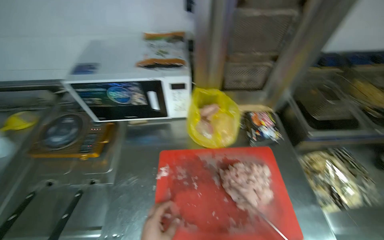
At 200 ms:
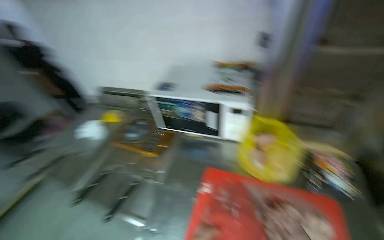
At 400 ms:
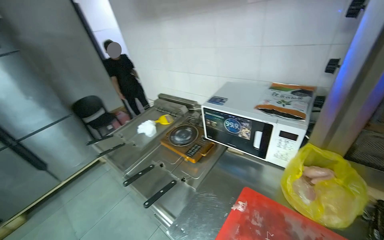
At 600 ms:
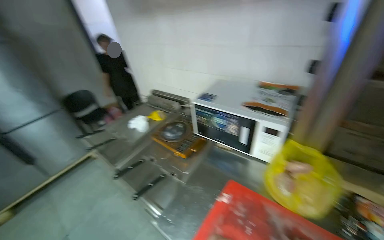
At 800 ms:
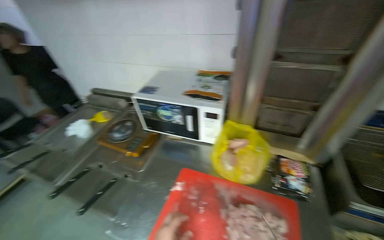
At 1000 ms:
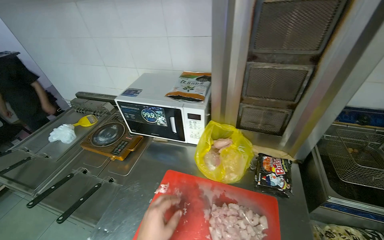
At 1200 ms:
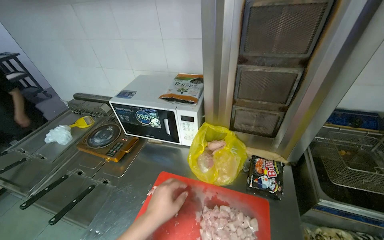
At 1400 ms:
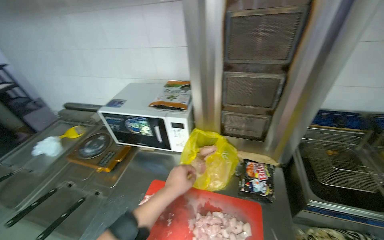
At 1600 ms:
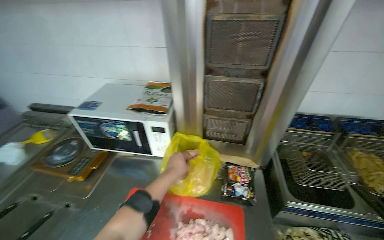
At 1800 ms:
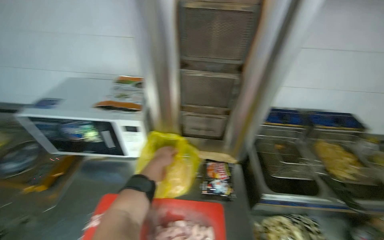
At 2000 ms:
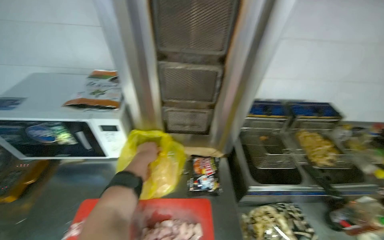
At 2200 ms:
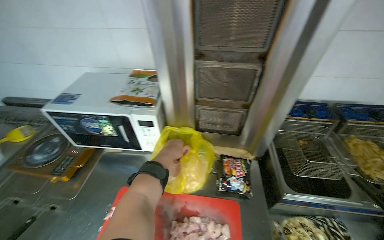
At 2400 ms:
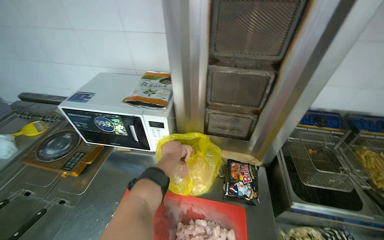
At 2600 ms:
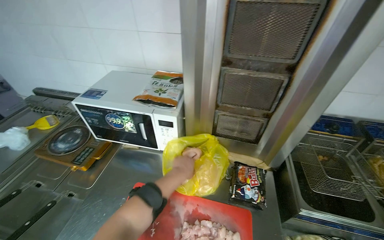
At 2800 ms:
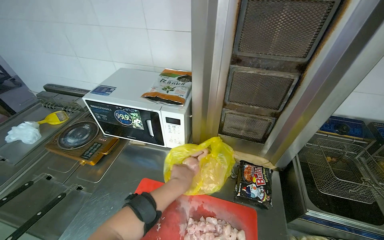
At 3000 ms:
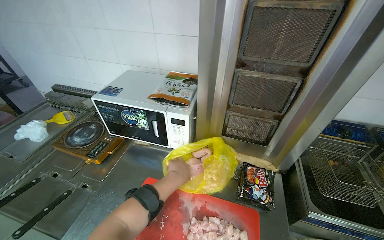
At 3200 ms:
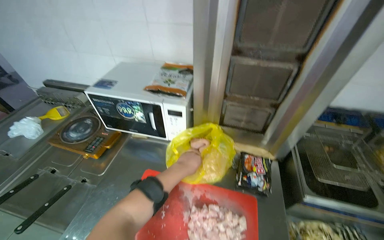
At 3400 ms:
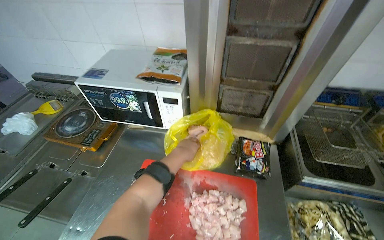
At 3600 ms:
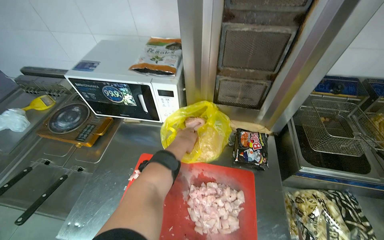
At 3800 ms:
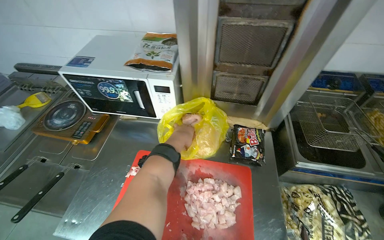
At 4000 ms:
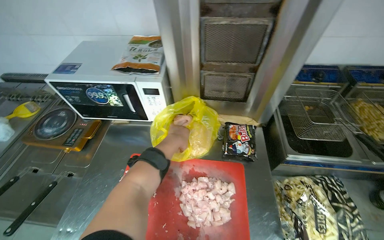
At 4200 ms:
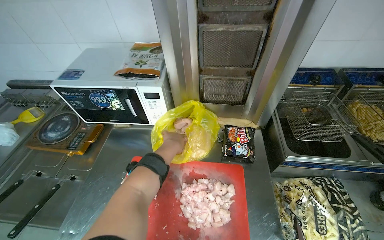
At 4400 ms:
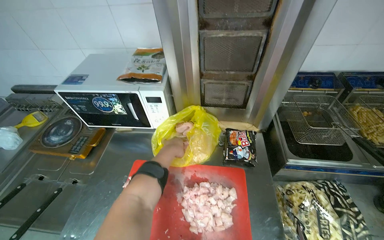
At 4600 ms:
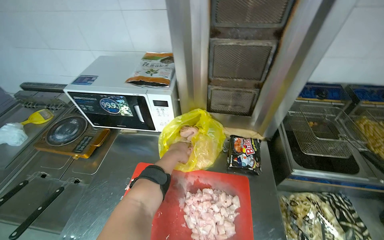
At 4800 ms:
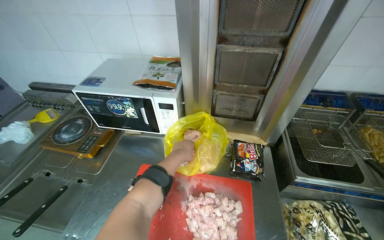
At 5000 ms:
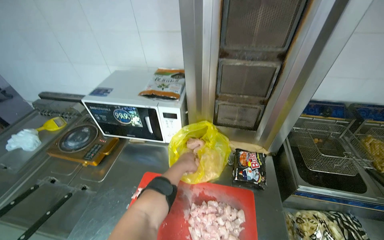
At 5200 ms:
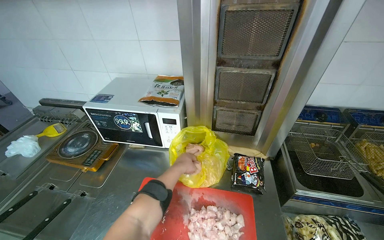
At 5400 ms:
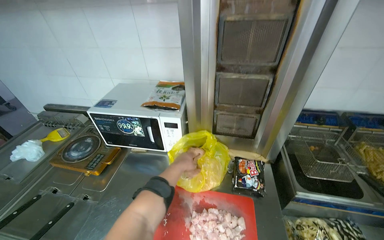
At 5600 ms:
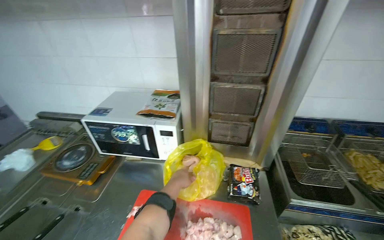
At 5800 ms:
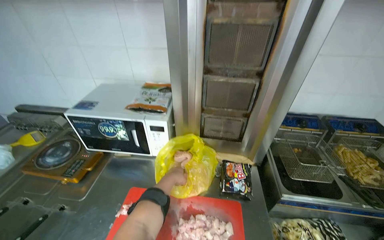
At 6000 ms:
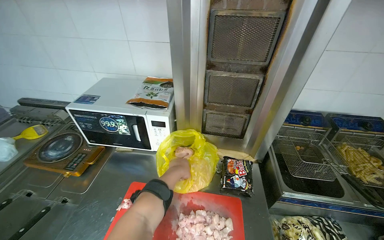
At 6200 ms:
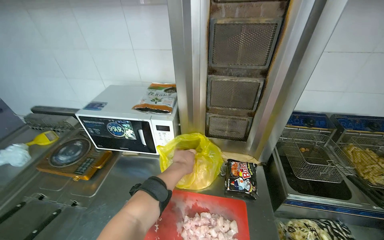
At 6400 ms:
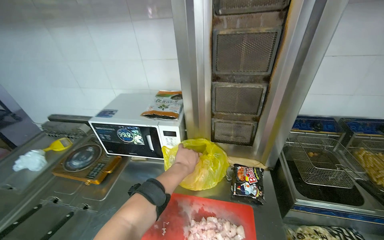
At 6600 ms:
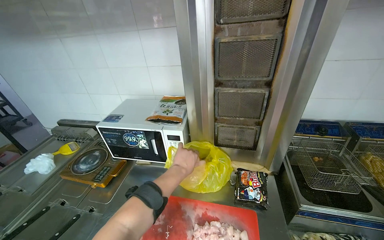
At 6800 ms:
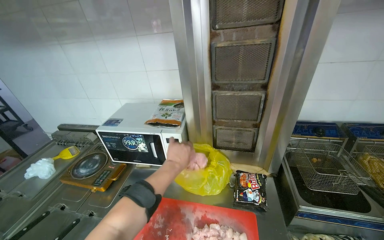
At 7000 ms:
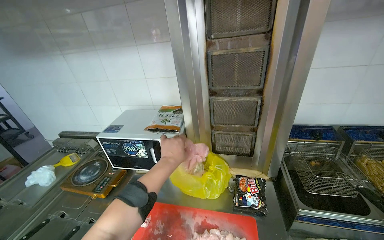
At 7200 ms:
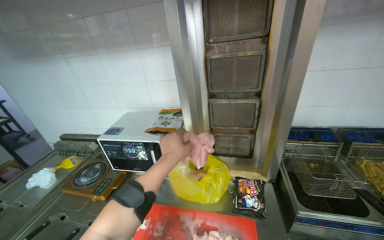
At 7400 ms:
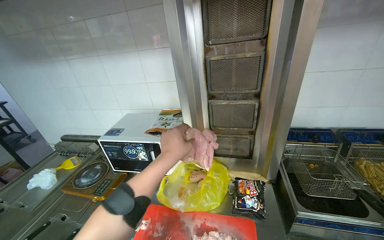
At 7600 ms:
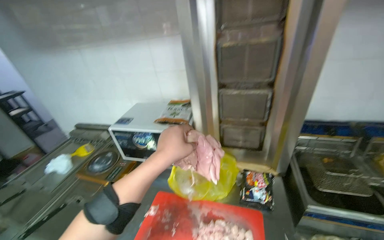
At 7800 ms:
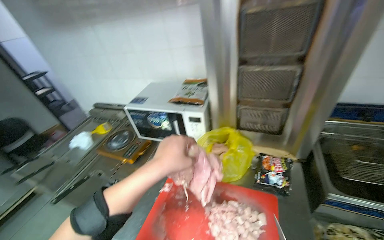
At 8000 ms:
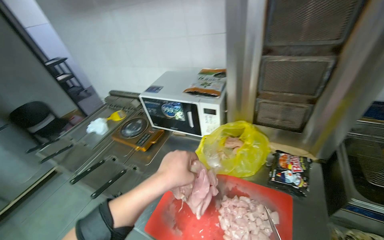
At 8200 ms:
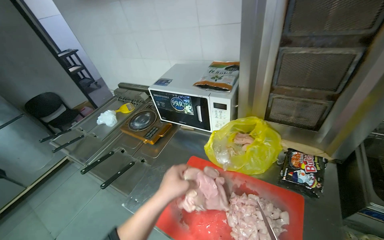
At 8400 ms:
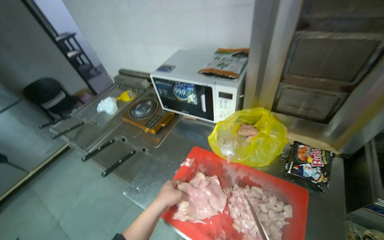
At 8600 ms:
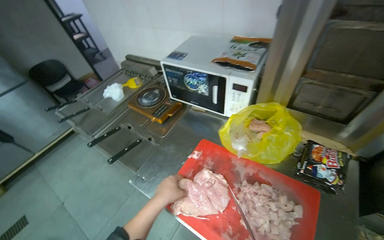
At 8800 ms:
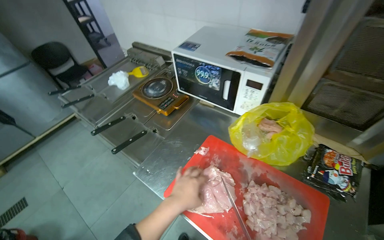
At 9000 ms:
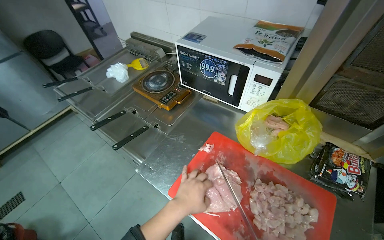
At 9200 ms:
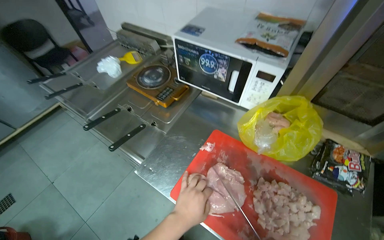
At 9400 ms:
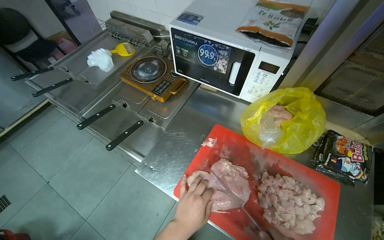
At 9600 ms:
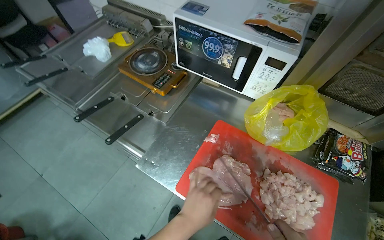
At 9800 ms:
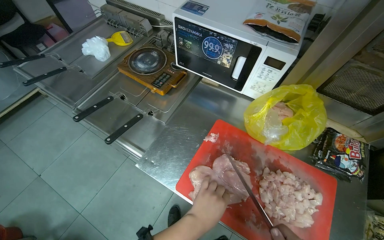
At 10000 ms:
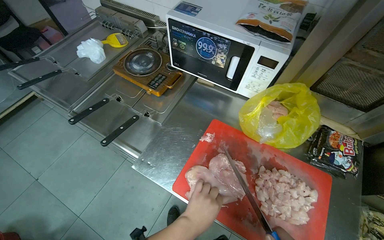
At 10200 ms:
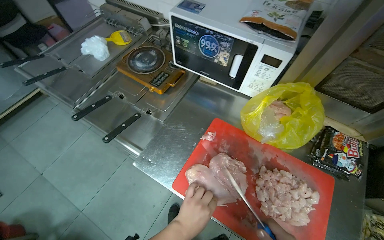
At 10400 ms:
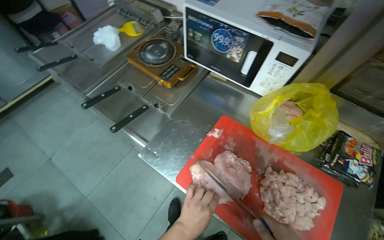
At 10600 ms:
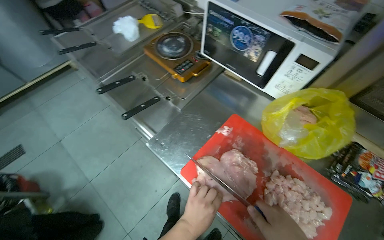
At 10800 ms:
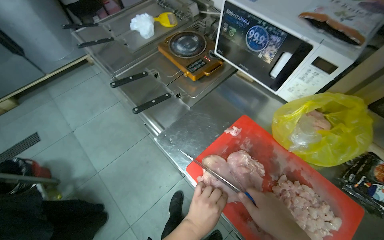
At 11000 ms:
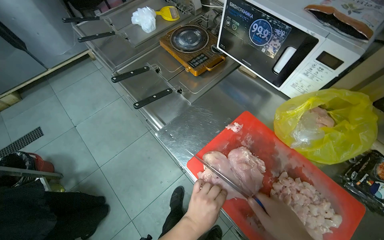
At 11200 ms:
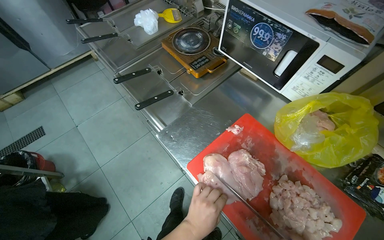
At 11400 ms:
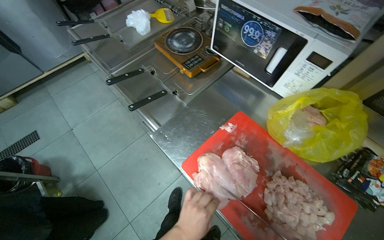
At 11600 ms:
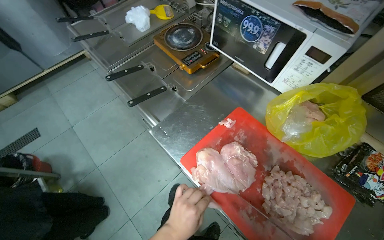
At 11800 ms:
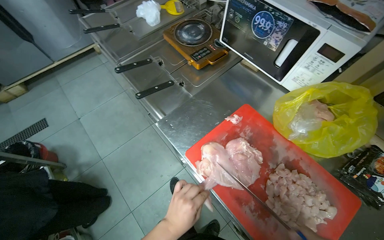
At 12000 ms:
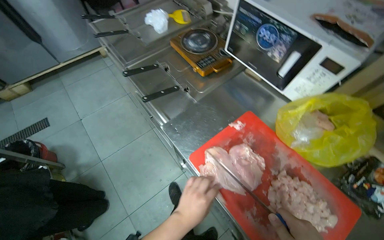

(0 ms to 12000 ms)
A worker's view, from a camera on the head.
Job: preparing food.
The whole recording: Cutting chicken on cutting board. The worker cuts chicken into small pieces on a red cutting board with a knife.
0 ms - 1600 ms: The view tips upward by some 15 degrees.
6000 ms - 7600 ms: The left hand travels nearer to the camera and up the picture by approximately 25 cm.
7600 ms - 9000 ms: The wearer's head swings some 20 degrees to the left. The view tilts approximately 25 degrees downward. The left hand goes roughly 30 cm down the picture.
9000 ms - 10400 ms: The left hand is displaced down the picture by about 10 cm.

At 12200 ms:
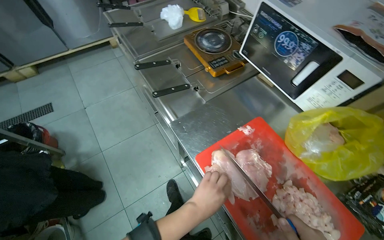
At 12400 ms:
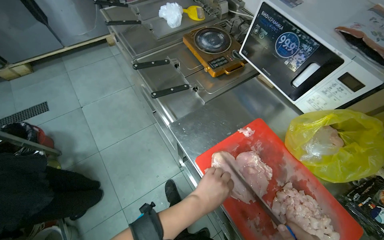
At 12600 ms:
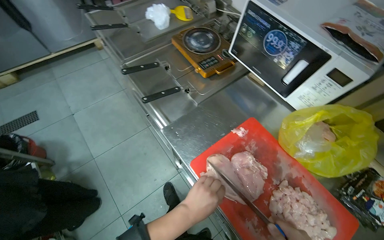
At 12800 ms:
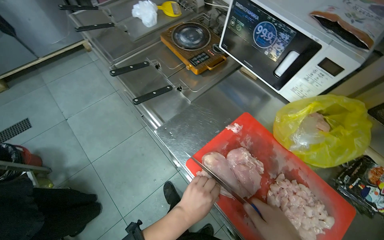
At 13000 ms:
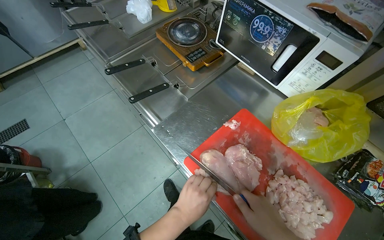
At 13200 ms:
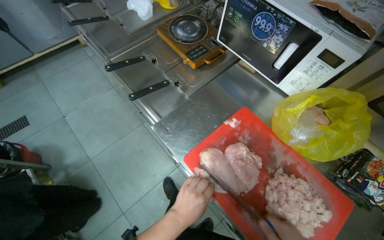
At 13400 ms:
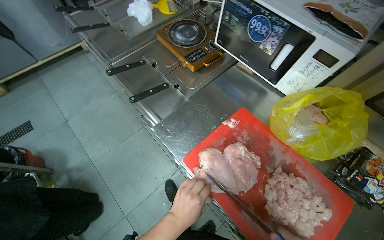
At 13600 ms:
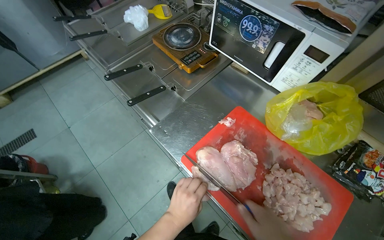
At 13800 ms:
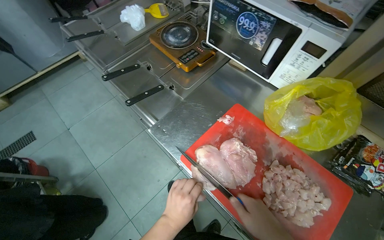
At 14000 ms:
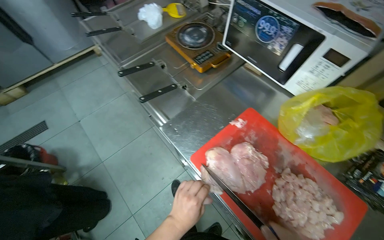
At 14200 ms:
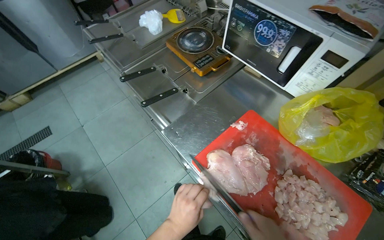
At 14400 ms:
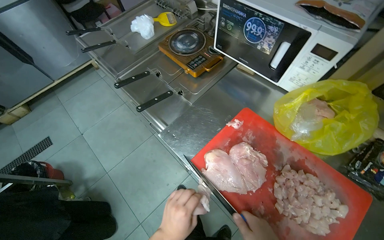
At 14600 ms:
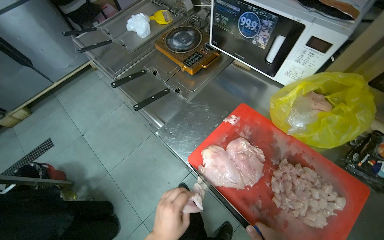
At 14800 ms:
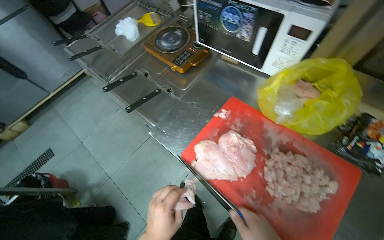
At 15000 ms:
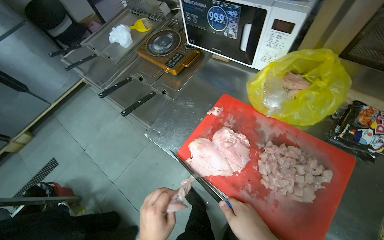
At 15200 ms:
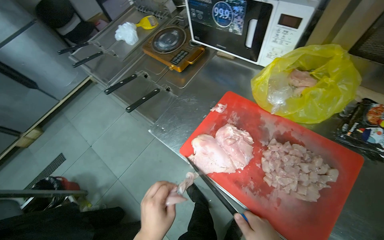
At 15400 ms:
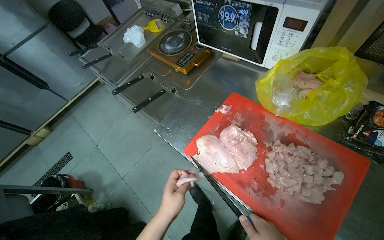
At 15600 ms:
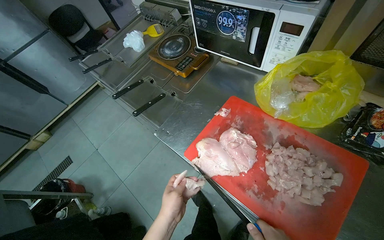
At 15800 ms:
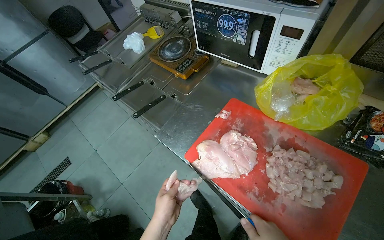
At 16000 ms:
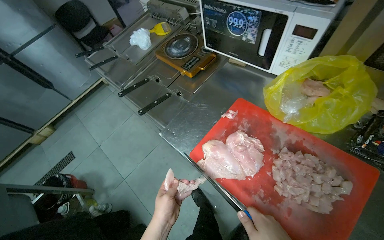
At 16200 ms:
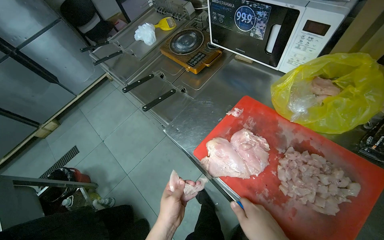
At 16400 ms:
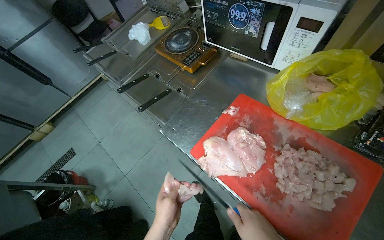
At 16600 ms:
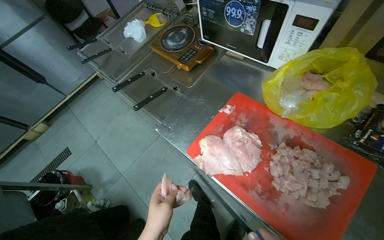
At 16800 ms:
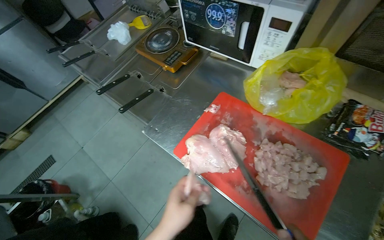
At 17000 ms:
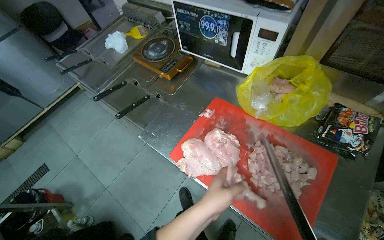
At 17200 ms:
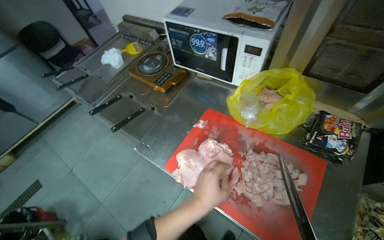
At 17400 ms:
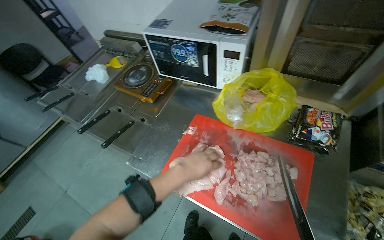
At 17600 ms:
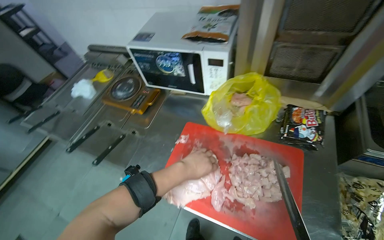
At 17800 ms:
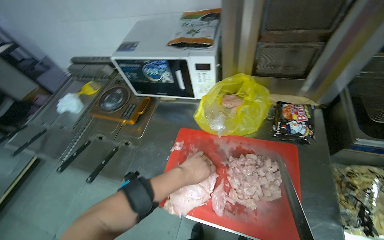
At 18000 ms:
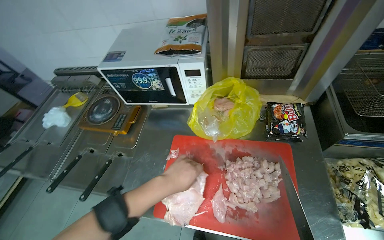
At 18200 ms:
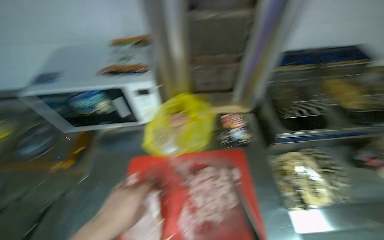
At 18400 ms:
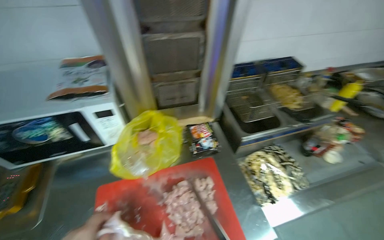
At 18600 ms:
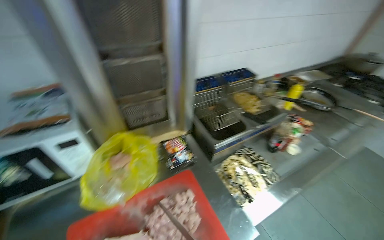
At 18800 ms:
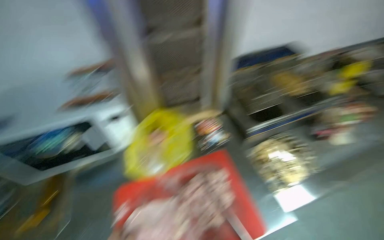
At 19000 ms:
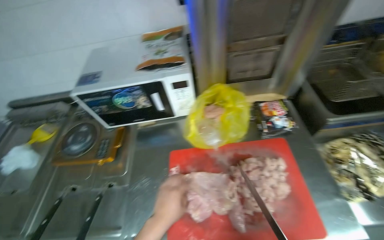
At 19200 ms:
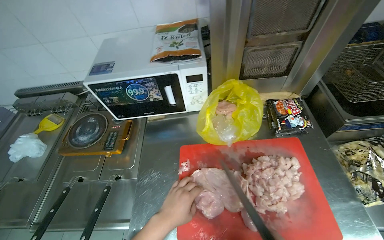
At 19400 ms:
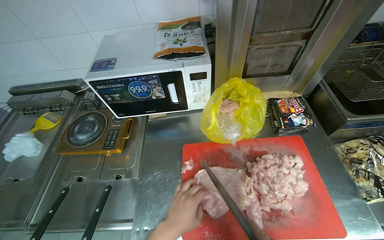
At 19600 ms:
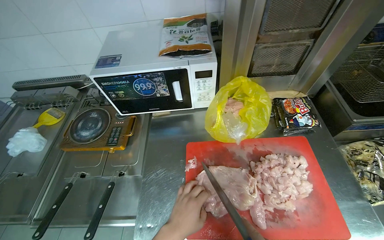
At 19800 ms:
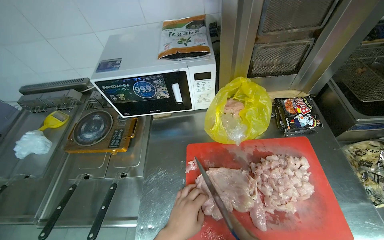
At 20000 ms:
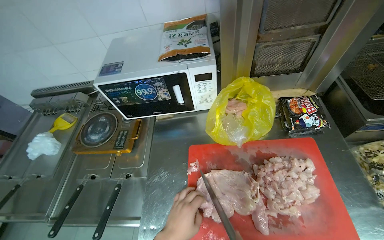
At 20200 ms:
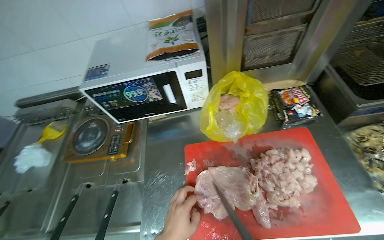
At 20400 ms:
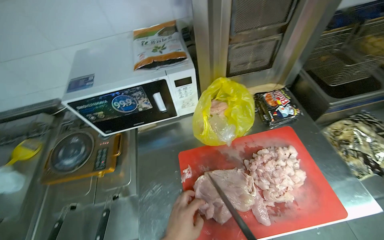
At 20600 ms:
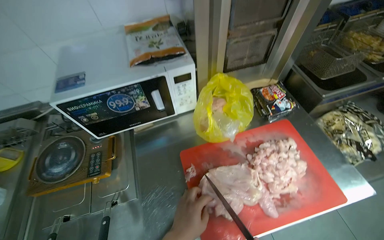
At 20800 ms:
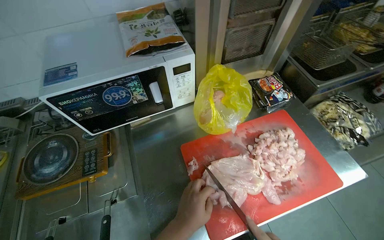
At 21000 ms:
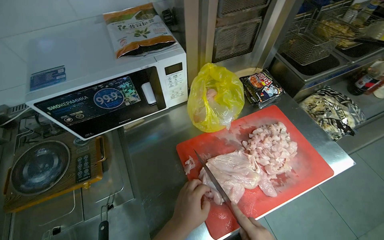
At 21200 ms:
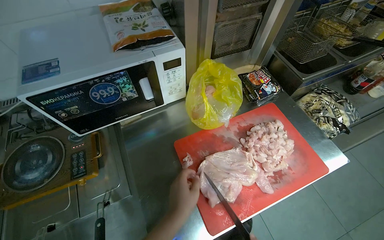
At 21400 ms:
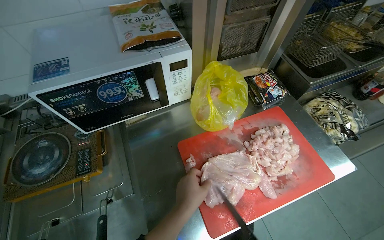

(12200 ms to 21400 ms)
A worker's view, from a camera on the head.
Job: preparing food.
The whole recording: Cutting chicken on cutting board. The worker cuts chicken into small pieces on a red cutting board with a knife.
16800 ms - 18400 ms: The wearer looks some 55 degrees further to the right. The view tilts some 20 degrees upward.
19800 ms - 21400 ms: The wearer looks approximately 20 degrees further to the right.
